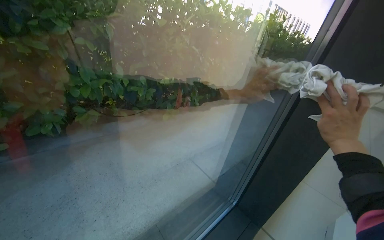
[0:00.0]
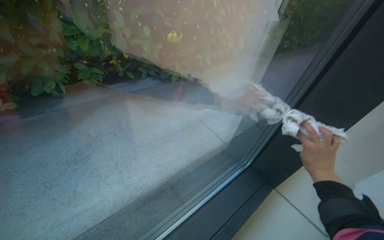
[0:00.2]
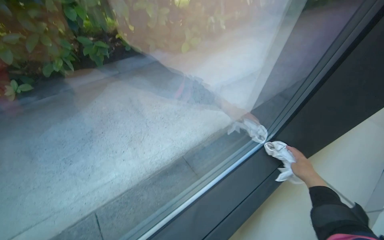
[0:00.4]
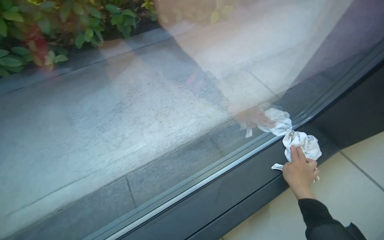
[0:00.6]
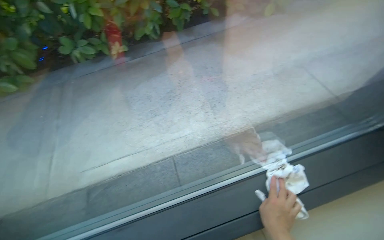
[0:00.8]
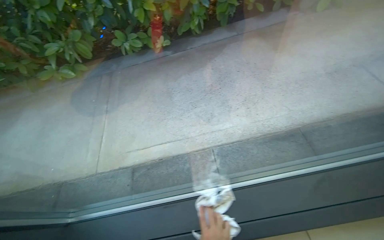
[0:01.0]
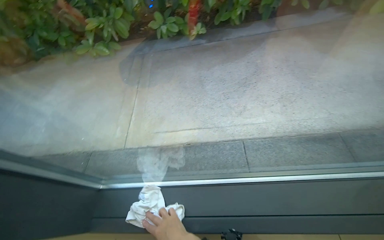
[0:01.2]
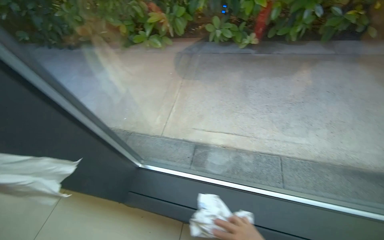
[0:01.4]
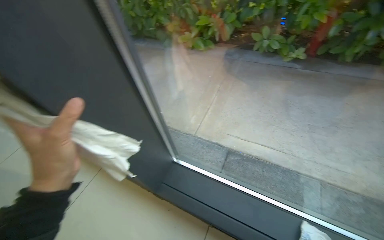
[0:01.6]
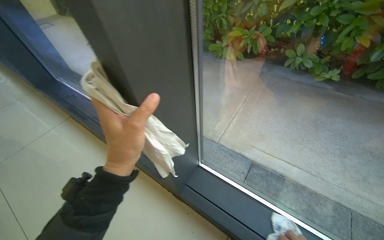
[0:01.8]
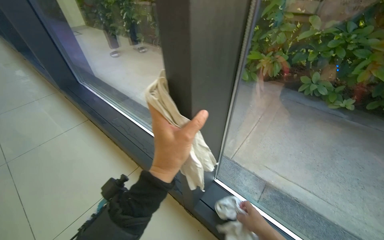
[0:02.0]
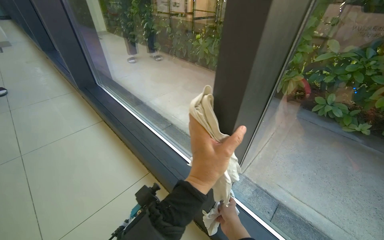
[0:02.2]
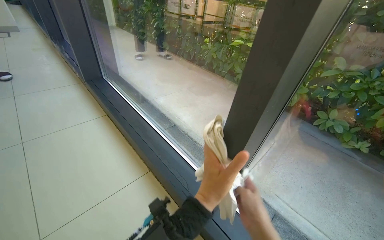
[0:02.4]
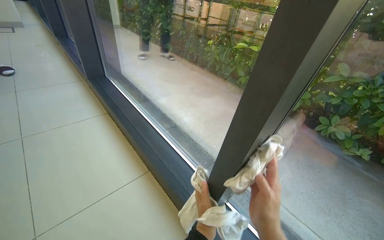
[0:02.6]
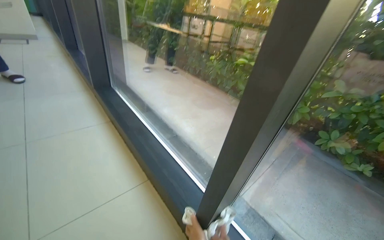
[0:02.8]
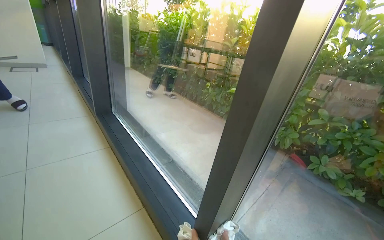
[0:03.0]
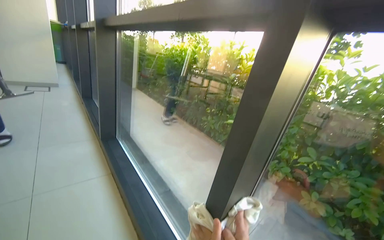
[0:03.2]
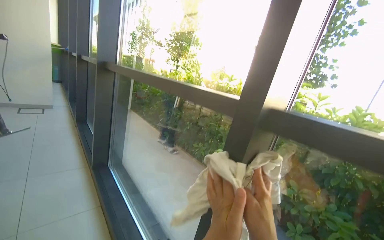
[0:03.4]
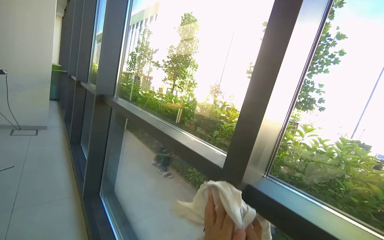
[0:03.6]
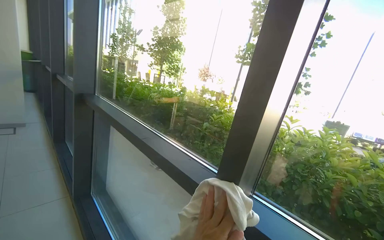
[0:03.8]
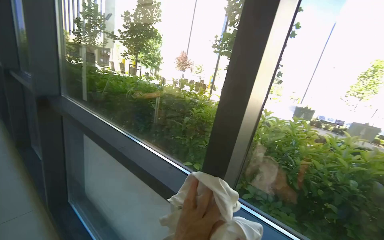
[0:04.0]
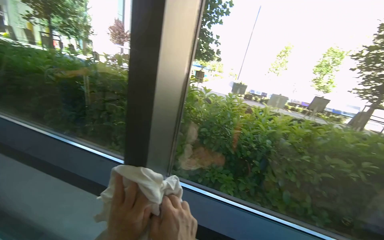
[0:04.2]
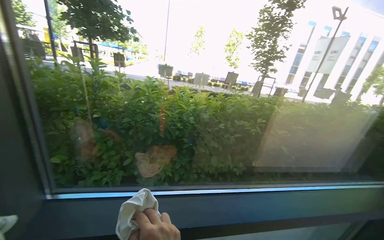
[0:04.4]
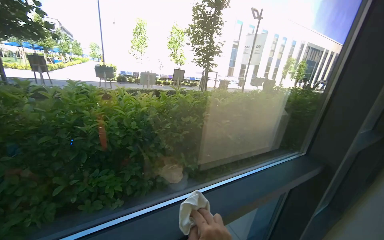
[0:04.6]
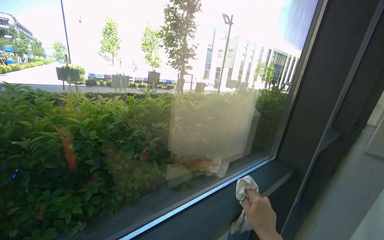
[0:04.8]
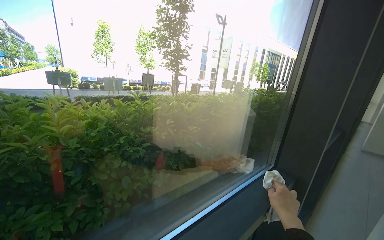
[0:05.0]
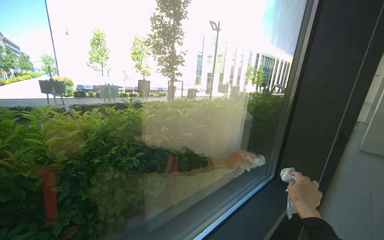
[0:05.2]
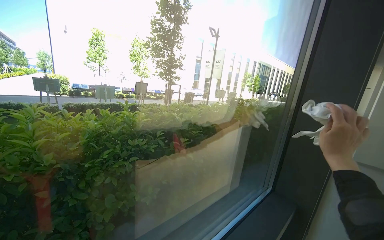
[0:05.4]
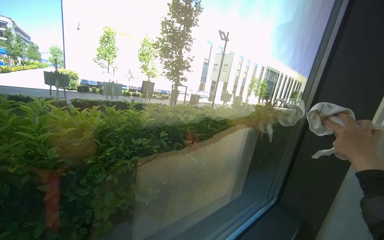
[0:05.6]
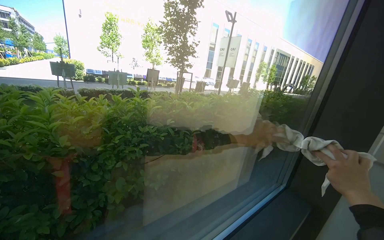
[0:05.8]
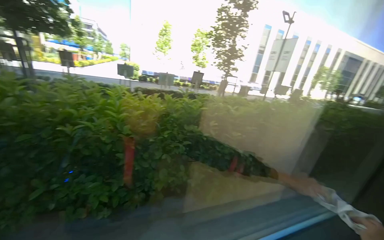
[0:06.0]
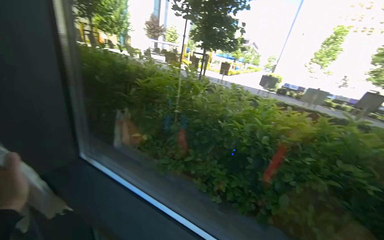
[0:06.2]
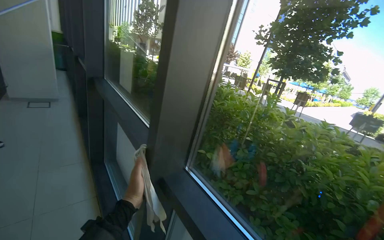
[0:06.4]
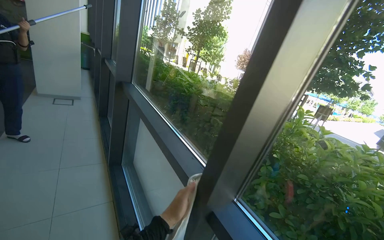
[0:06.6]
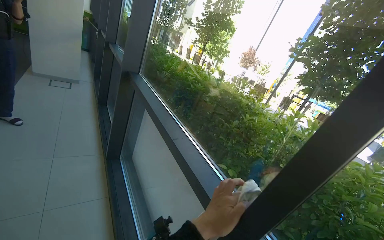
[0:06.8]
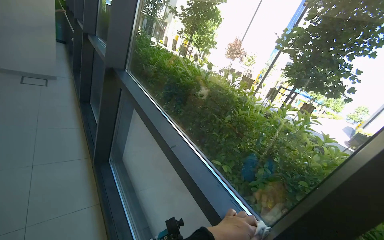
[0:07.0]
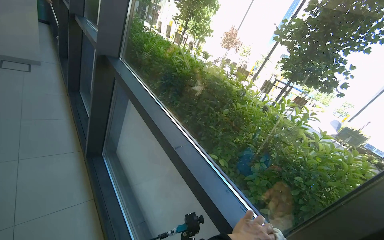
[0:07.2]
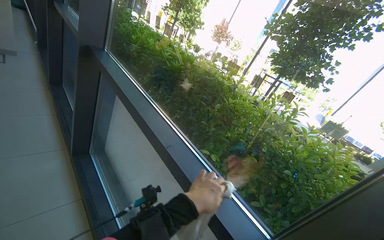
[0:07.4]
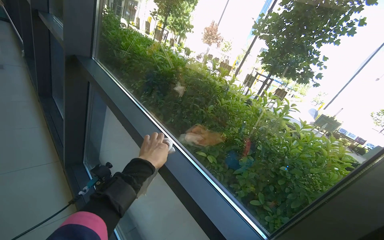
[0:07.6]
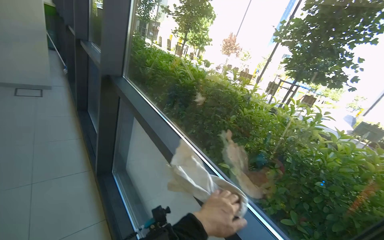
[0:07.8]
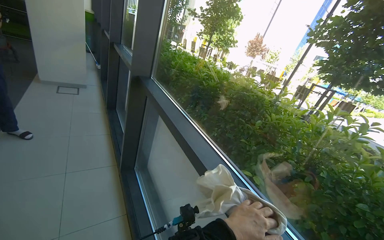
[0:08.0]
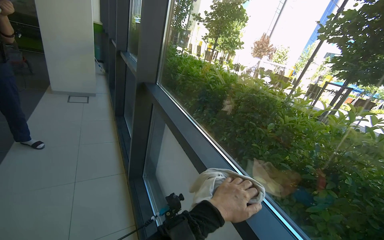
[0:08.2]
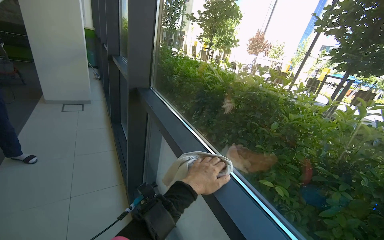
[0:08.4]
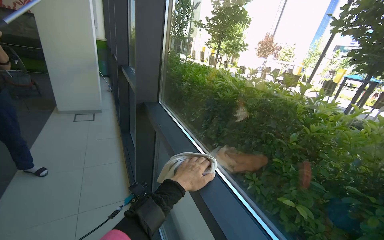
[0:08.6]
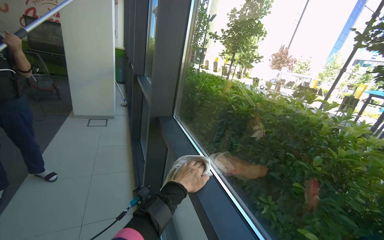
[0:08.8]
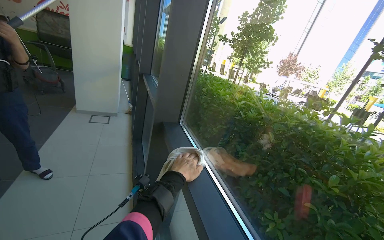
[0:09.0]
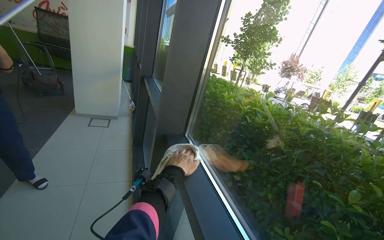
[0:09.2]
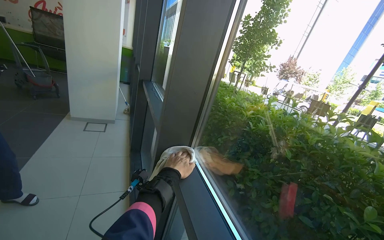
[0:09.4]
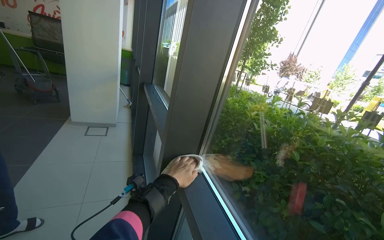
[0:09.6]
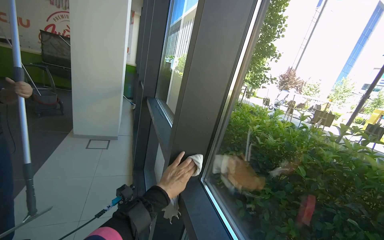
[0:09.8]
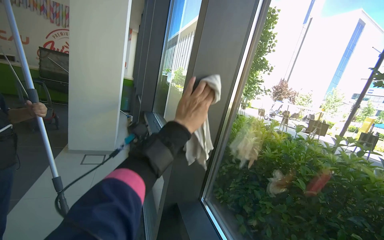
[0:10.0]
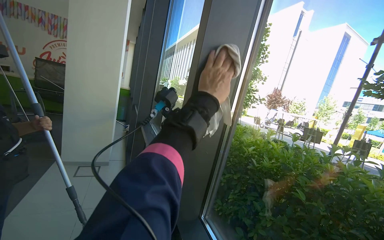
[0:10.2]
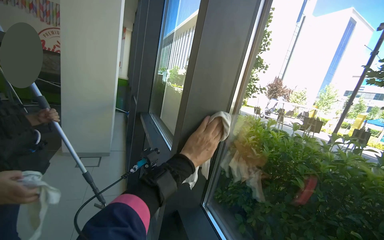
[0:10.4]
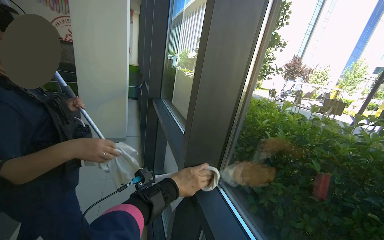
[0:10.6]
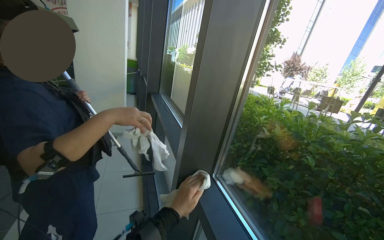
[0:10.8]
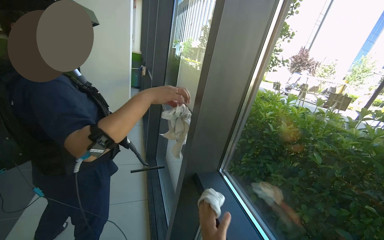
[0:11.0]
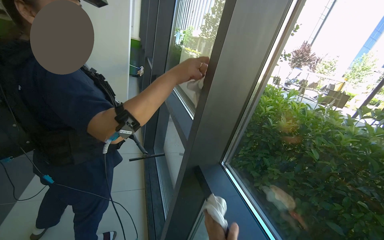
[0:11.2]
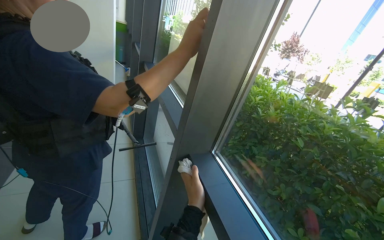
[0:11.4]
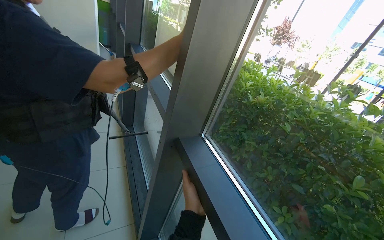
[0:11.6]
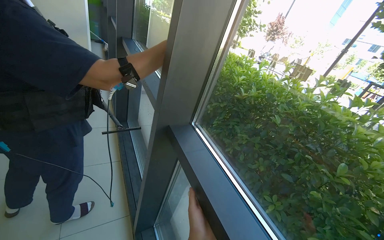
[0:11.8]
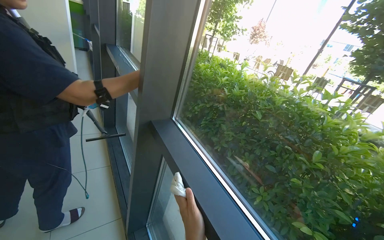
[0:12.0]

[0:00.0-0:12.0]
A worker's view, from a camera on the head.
Job: cleaning windows.
The whole recording: Wiping window frames with cloth. The worker wipes the window frames and glass with a white cloth.
0:00.0 to 0:01.6: The camera travels roughly 60 cm. The head turns to the left by some 65 degrees. The view tips downward by some 25 degrees.
0:01.6 to 0:03.0: The view tilts about 25 degrees upward. Everything in view rotates some 30 degrees clockwise.
0:03.0 to 0:04.4: The camera is carried about 70 cm. The wearer's head swings some 60 degrees to the right.
0:04.4 to 0:06.0: The camera is carried approximately 50 cm.
0:06.0 to 0:07.6: The wearer moves approximately 90 cm. The head turns to the left by about 65 degrees.
0:07.6 to 0:09.0: The head travels approximately 50 cm. The camera sweeps to the left, by approximately 25 degrees.
0:10.4 to 0:12.0: The view tips downward by about 20 degrees.

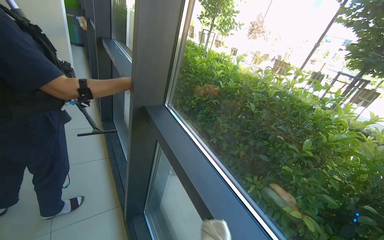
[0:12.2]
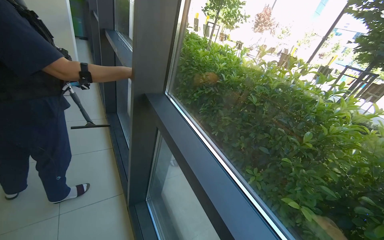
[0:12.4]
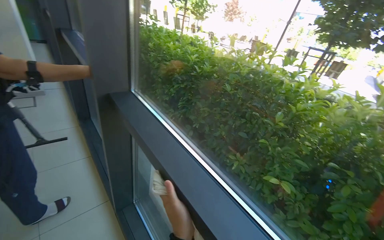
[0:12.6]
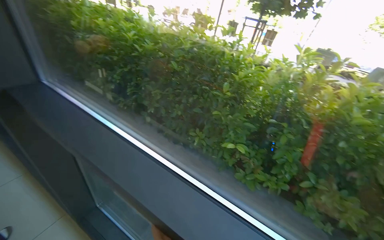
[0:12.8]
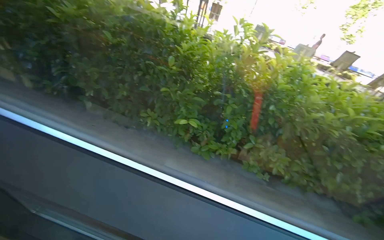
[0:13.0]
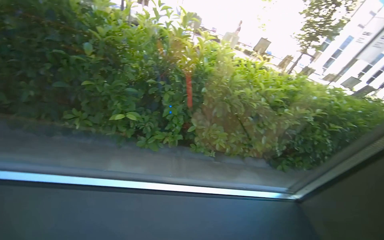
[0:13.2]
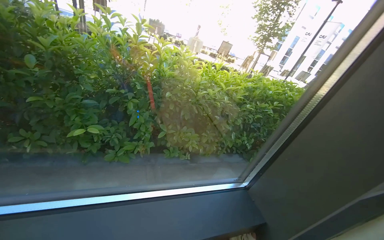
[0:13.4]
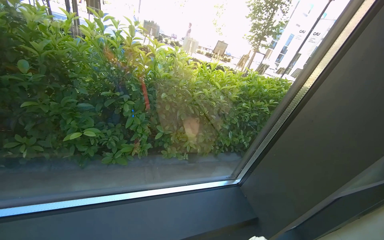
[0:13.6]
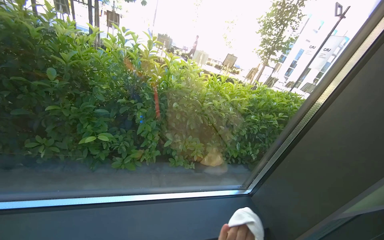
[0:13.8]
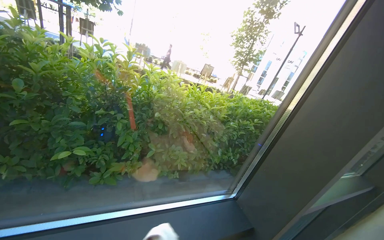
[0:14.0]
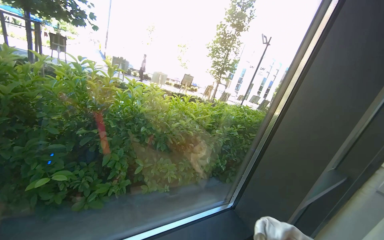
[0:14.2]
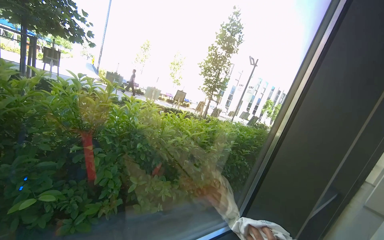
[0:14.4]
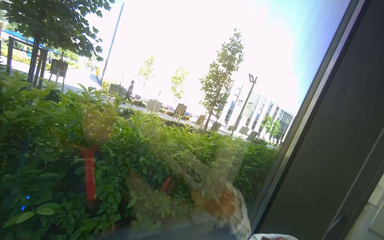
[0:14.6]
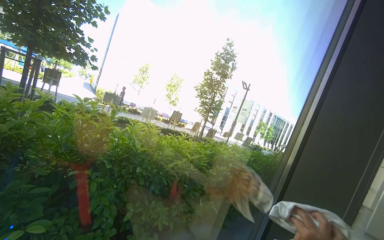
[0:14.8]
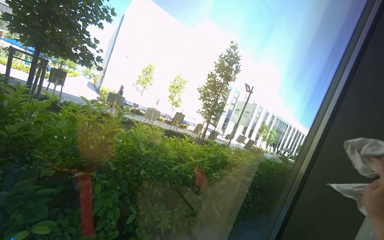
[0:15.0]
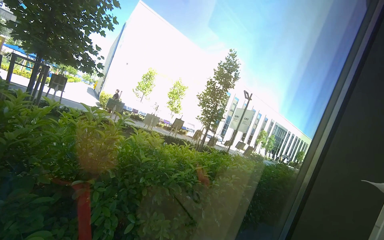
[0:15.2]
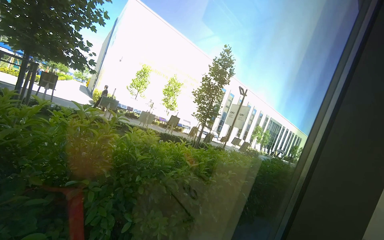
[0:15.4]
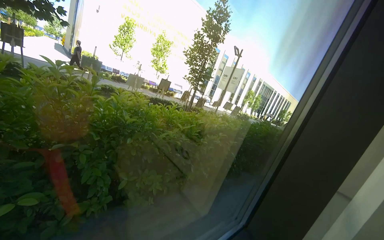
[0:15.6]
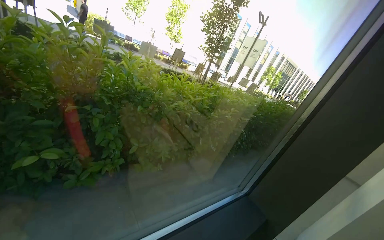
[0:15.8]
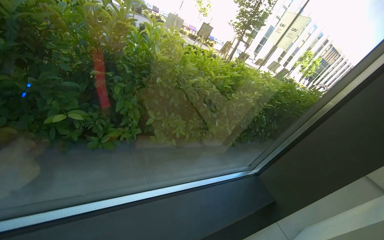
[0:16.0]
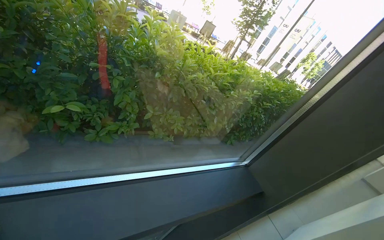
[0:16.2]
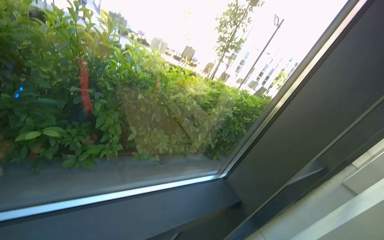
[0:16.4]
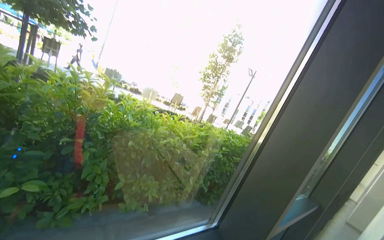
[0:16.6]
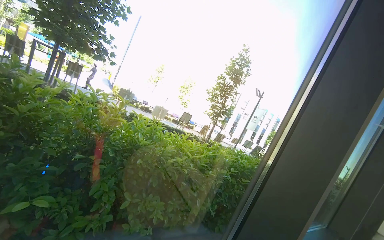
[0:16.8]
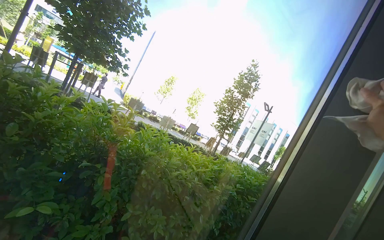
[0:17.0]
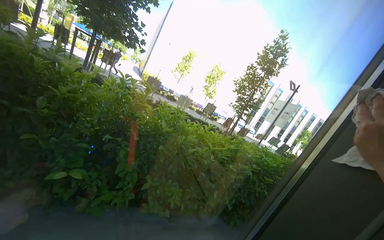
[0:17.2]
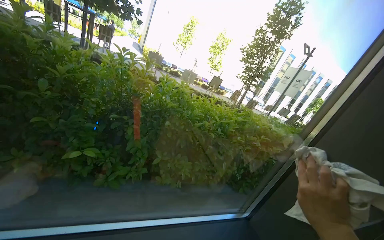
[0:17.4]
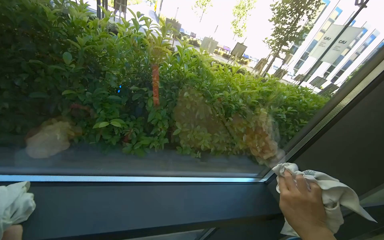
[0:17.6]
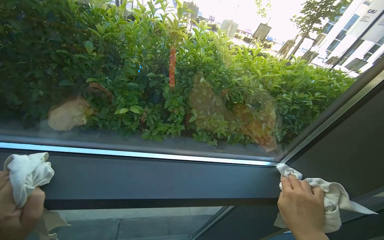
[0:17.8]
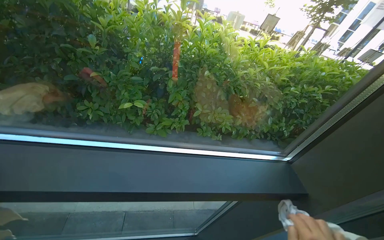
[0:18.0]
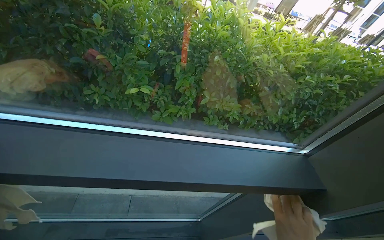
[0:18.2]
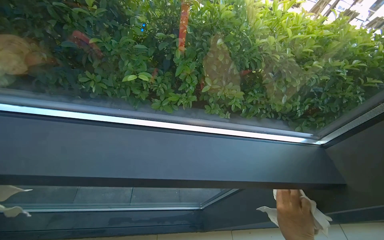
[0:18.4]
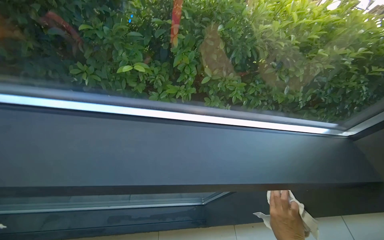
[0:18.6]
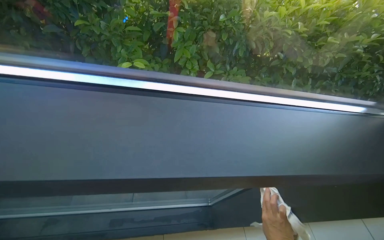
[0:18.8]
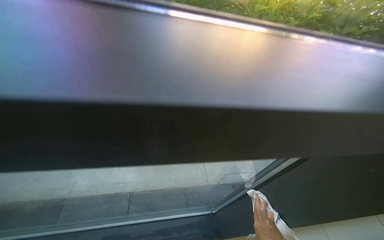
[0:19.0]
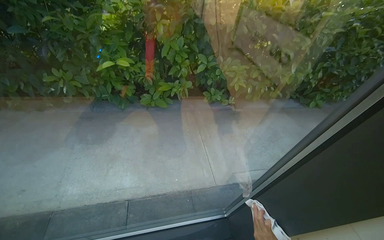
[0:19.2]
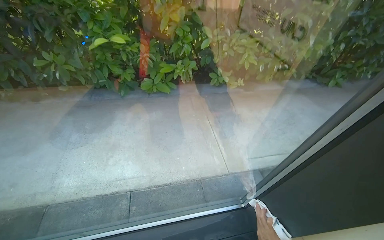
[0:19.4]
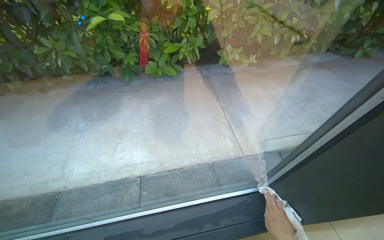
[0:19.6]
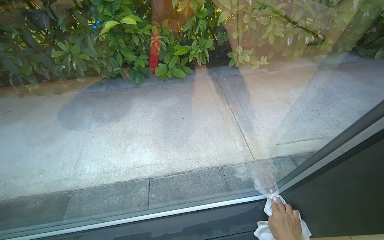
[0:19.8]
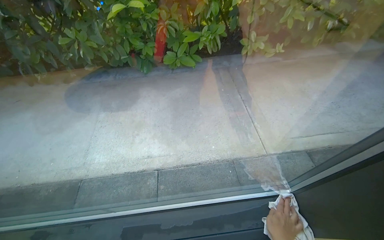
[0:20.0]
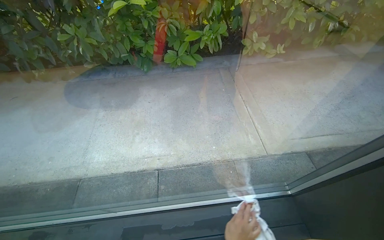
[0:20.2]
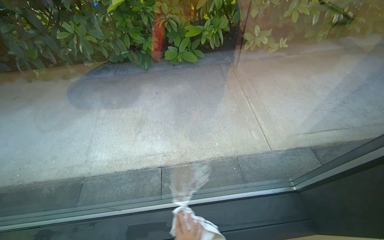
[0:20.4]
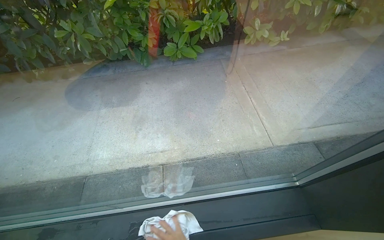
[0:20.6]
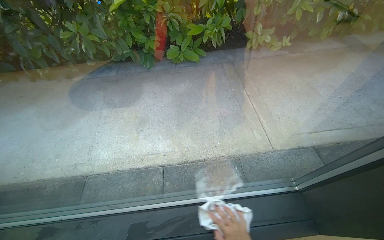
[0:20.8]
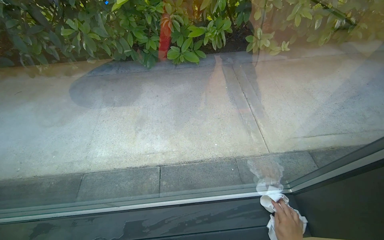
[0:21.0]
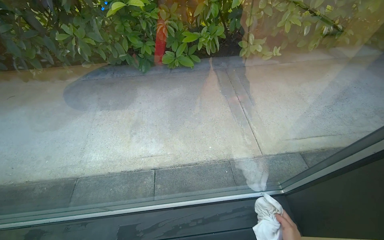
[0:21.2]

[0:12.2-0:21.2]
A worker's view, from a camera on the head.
Job: cleaning windows.
The whole recording: Wiping window frames with cloth. The worker wipes the window frames and glass with a white cloth.
0:12.2 to 0:13.8: The wearer moves roughly 40 cm. The wearer looks approximately 70 degrees further to the right. The wearer looks approximately 15 degrees further downward.
0:13.8 to 0:15.2: The camera is aimed about 20 degrees further to the right. The view tips upward by some 20 degrees.
0:16.6 to 0:18.2: The view pans to the left by approximately 35 degrees. The camera pitches downward, by about 25 degrees.
0:18.2 to 0:19.8: The camera is carried some 60 cm.
